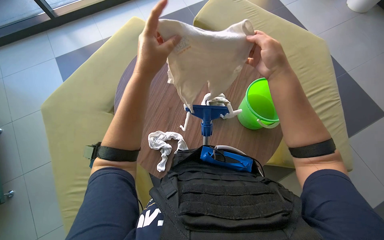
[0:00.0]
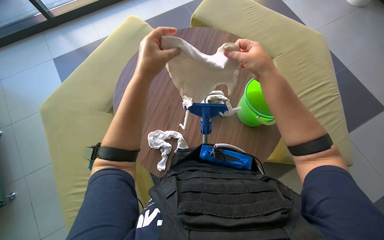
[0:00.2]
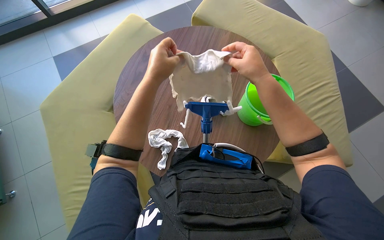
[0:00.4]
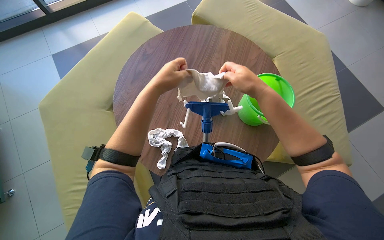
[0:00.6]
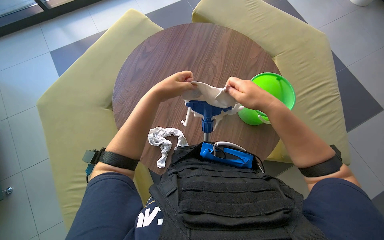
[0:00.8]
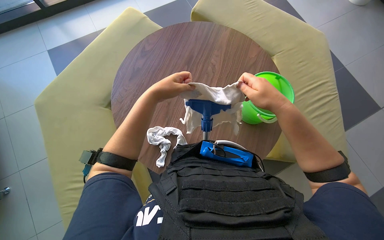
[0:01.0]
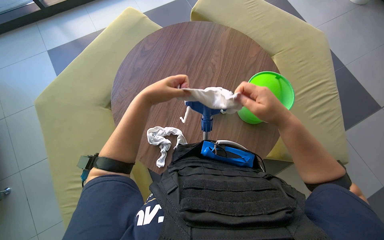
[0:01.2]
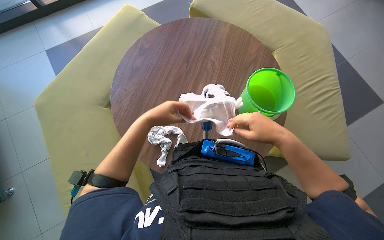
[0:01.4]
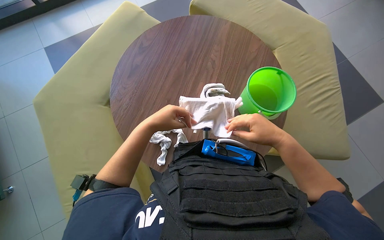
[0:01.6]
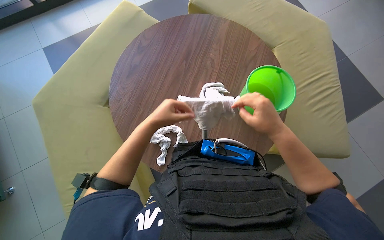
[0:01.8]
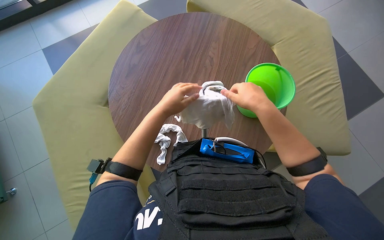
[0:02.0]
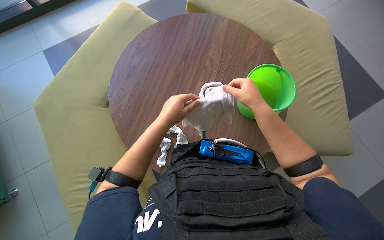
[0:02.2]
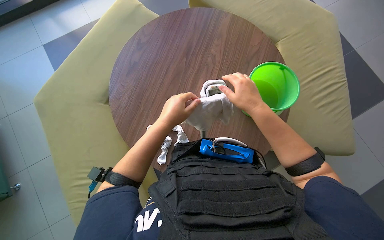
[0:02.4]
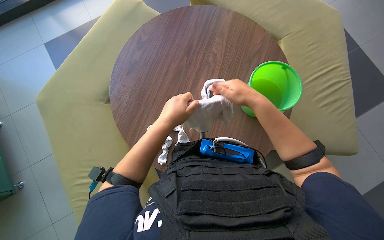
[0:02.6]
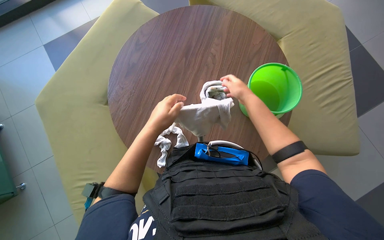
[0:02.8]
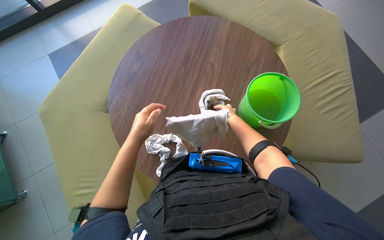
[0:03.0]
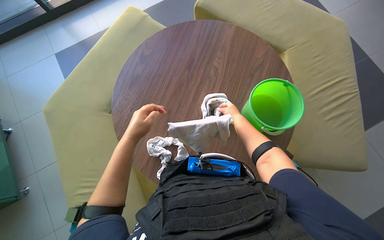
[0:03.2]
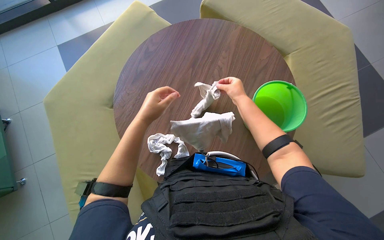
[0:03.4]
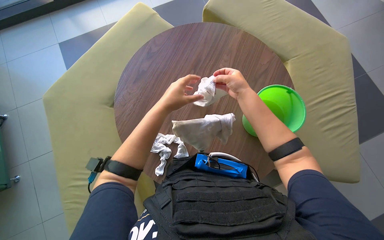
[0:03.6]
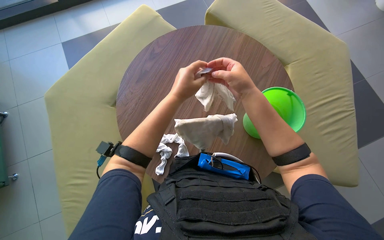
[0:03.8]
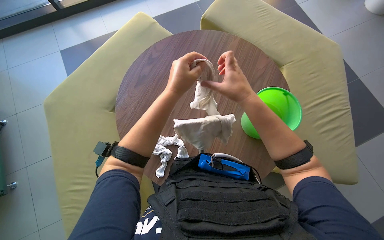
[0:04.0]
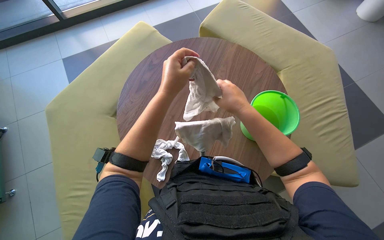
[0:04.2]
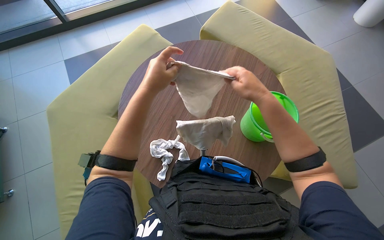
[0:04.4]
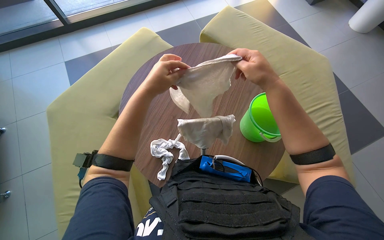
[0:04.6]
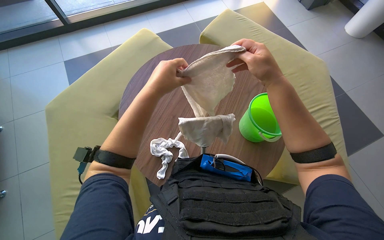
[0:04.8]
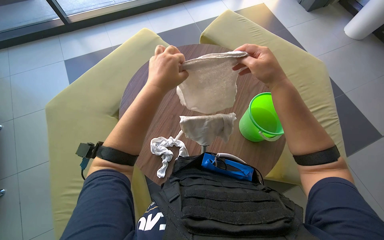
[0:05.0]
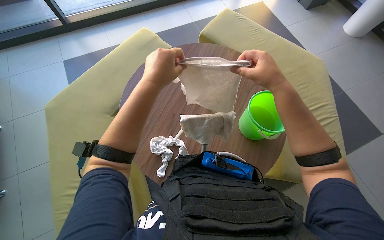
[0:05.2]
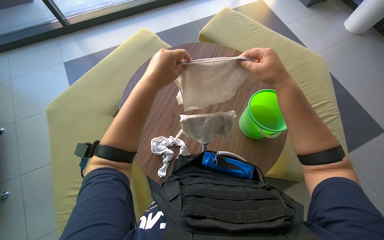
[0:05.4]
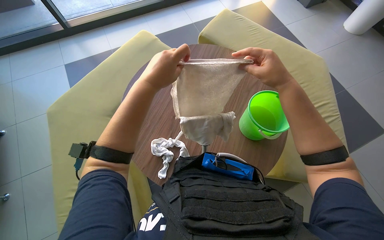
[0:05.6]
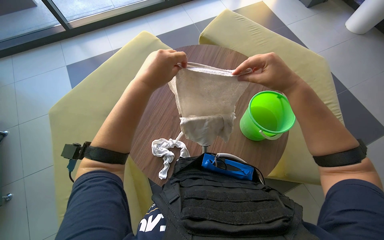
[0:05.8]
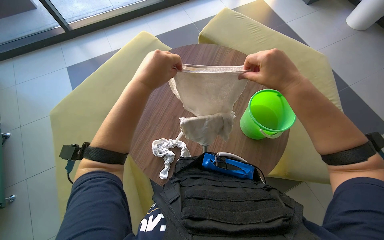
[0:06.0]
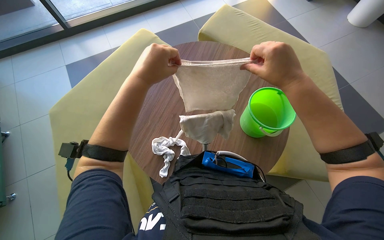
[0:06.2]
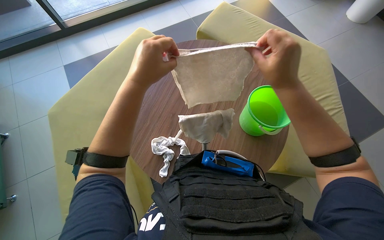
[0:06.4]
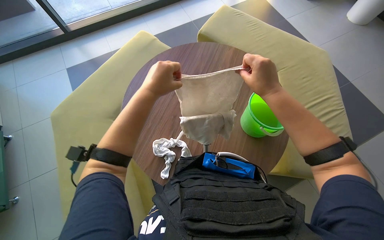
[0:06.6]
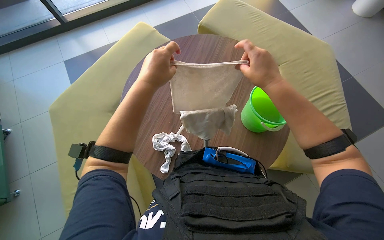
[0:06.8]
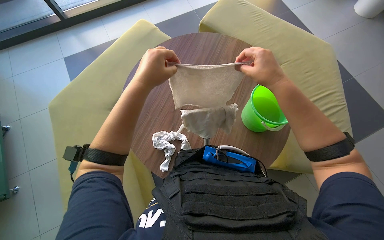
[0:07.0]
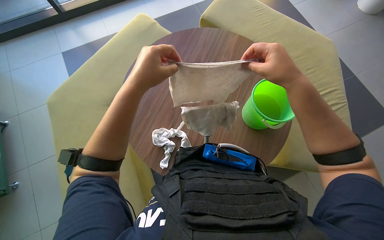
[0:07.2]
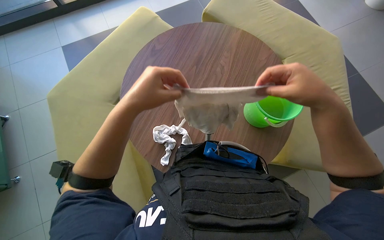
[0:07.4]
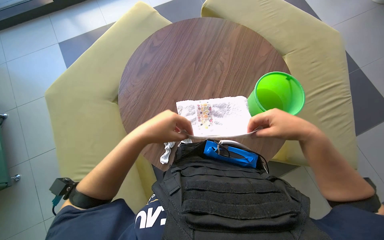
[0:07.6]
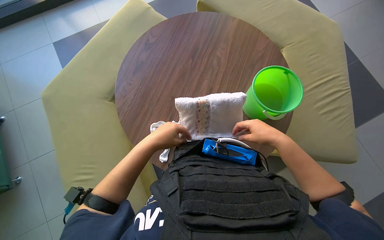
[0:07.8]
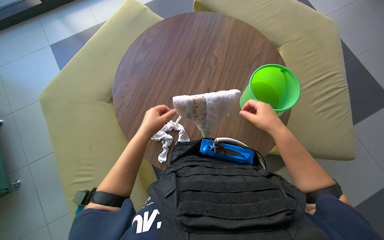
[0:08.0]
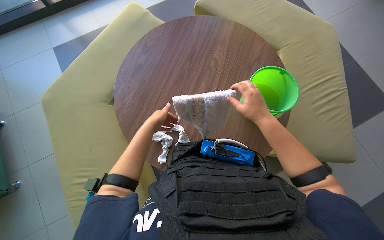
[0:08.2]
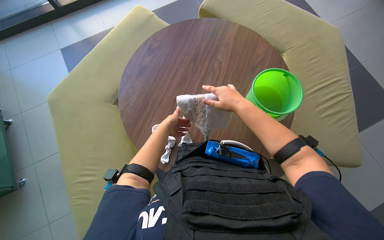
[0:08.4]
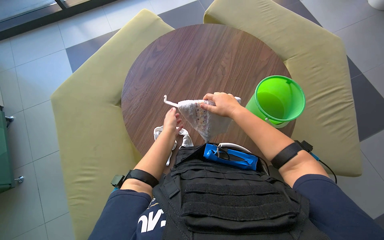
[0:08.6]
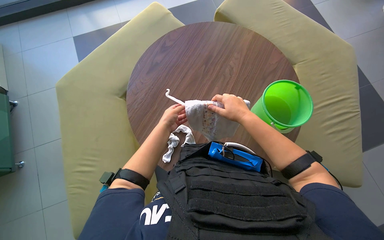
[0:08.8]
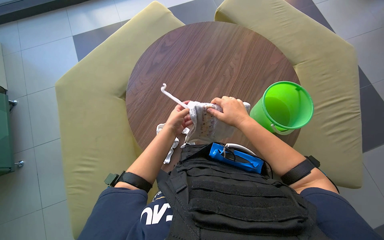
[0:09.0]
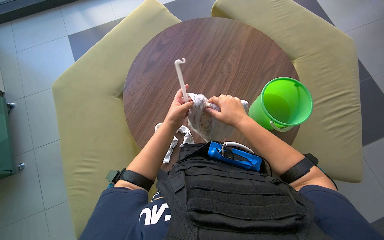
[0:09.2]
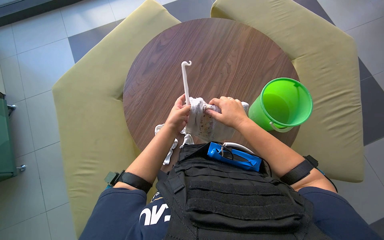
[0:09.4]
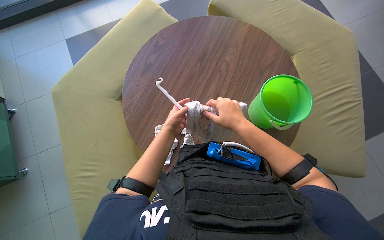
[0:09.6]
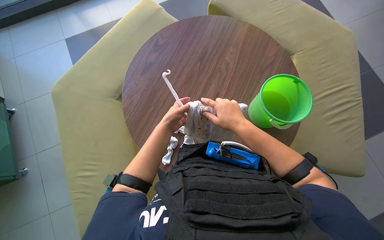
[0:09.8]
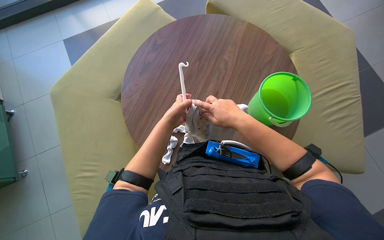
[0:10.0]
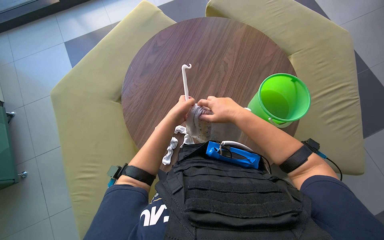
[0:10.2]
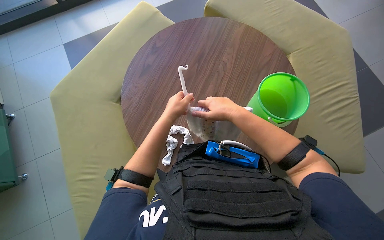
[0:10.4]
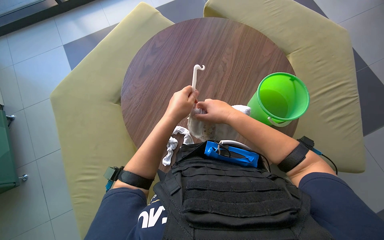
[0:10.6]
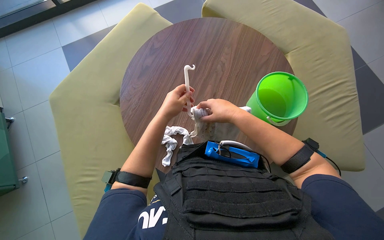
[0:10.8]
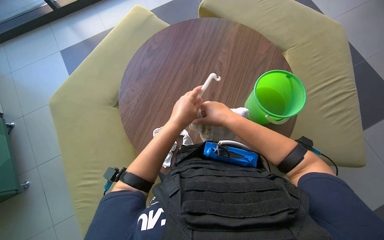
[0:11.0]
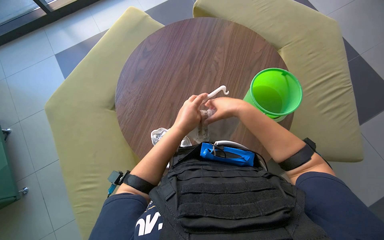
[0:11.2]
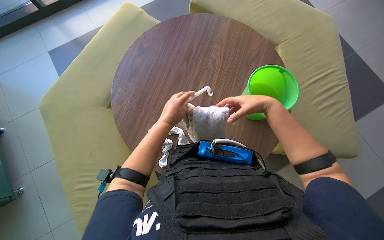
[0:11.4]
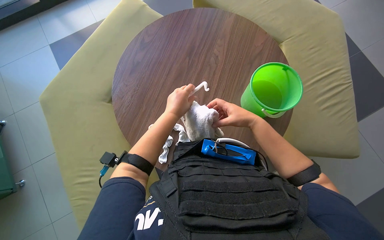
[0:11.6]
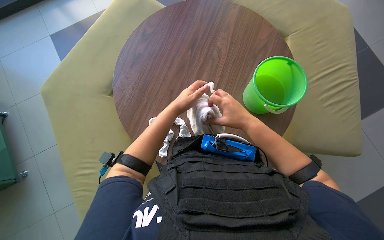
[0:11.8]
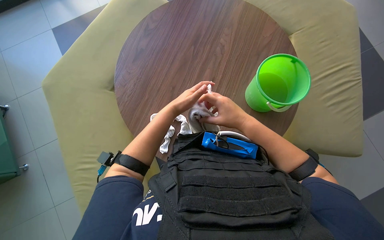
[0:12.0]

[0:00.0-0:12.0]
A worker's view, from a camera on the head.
Job: preparing cleaning supplies.
The whole recording: Preparing cleaning tools. The worker removes and wrings cloths, then attaches a clean cloth to the mop head.
0:00.0 to 0:01.6: The hands both shift down the picture and farther from the camera by roughly 20 cm.
0:01.6 to 0:03.0: The right hand moves farther from the camera and up the picture, approximately 20 cm.
0:03.0 to 0:04.4: Both hands move nearer to the camera and up the picture, about 20 cm.
0:04.4 to 0:06.0: The right hand shifts roughly 10 cm nearer to the camera.
0:06.0 to 0:07.6: Both hands move down the picture, about 15 cm.
0:07.6 to 0:09.0: The right hand shifts roughly 20 cm farther from the camera and to the left. The left hand travels farther from the camera by approximately 20 cm.
0:09.0 to 0:10.4: The hands stay close to where they were, moving slightly.
0:10.4 to 0:12.0: The right hand moves some 15 cm to the right and comes back.

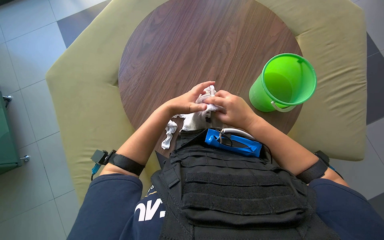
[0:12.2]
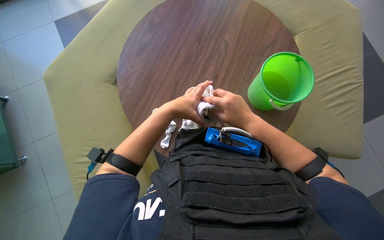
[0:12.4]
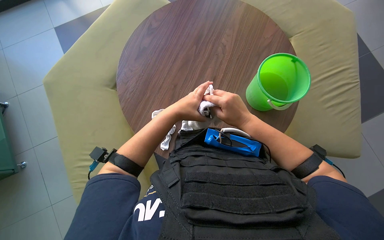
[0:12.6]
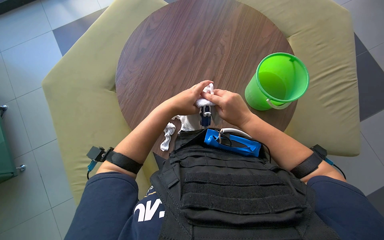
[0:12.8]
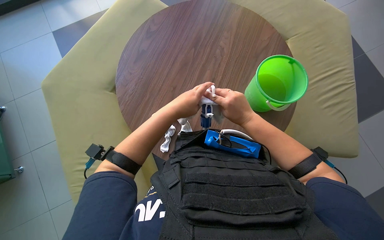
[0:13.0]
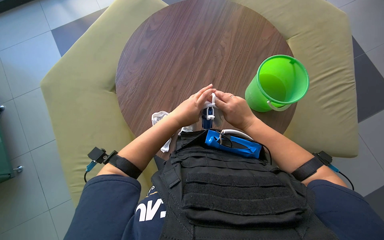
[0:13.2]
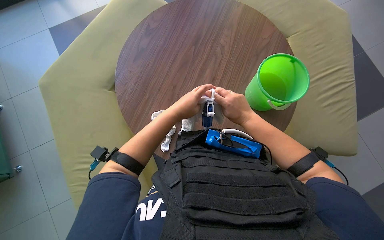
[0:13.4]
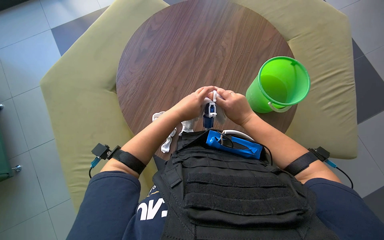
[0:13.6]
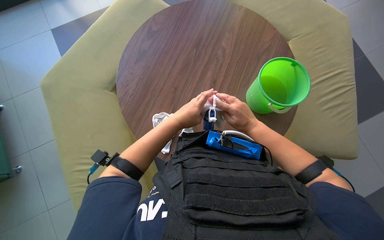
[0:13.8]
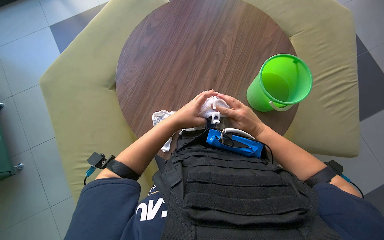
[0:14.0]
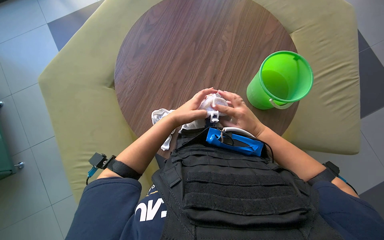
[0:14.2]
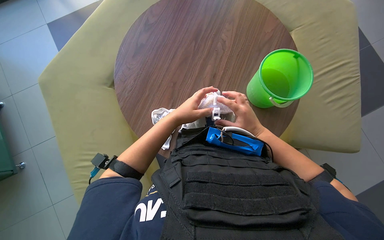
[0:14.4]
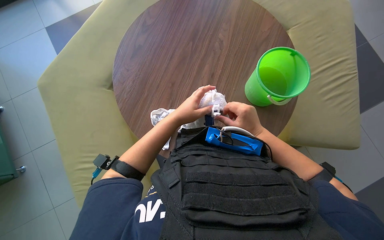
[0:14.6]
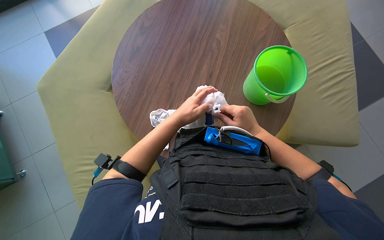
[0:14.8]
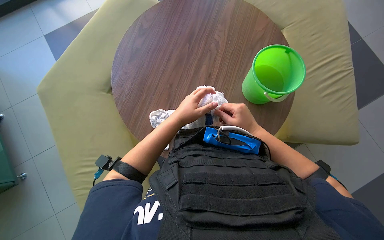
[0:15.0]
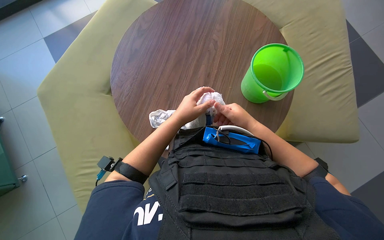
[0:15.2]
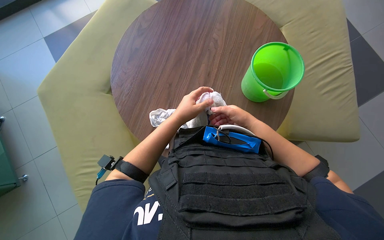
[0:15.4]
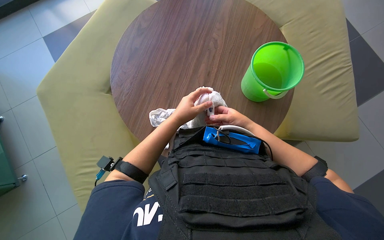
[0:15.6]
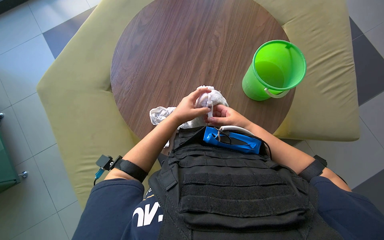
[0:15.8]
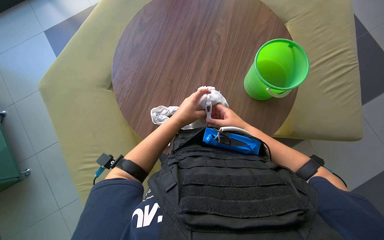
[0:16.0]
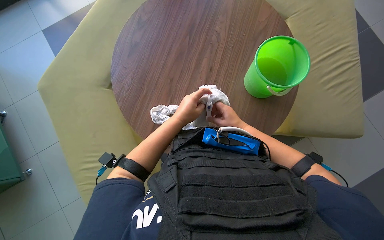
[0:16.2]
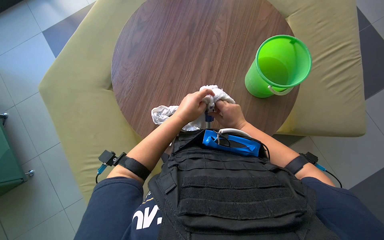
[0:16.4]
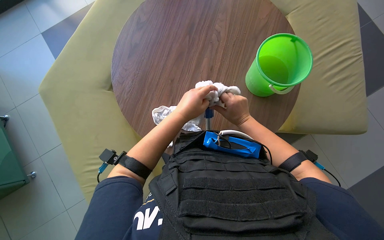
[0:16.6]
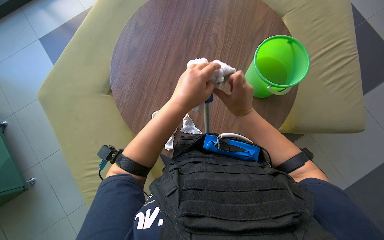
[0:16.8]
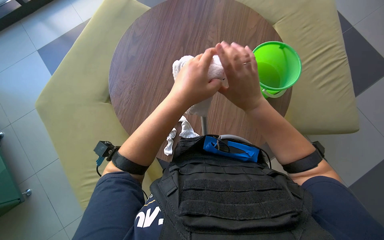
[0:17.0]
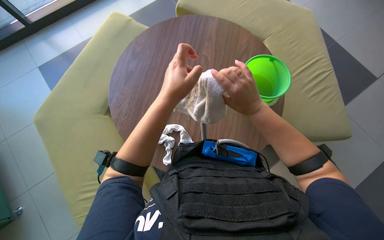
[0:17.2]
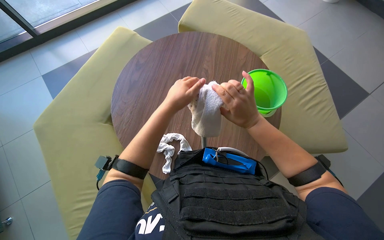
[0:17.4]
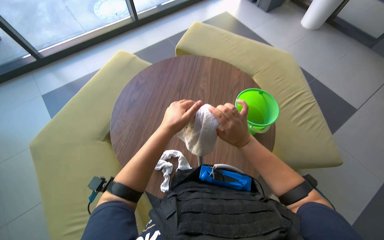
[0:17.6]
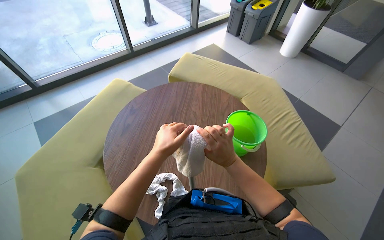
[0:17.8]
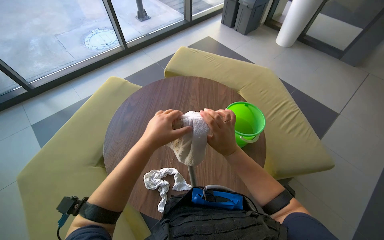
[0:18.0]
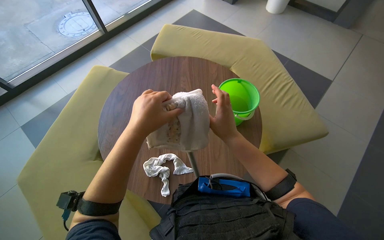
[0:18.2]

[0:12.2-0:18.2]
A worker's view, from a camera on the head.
Job: preparing cleaning supplies.
The whole recording: Preparing cleaning tools. The worker removes and wrings cloths, then attaches a clean cloth to the mop head.
0:12.2 to 0:15.2: The hands work in one place, with small movements.
0:15.2 to 0:16.6: The right hand reaches approximately 15 cm farther from the camera, then returns.
0:16.6 to 0:18.2: The view tilts approximately 20 degrees upward. Both hands move nearer to the camera, approximately 15 cm.

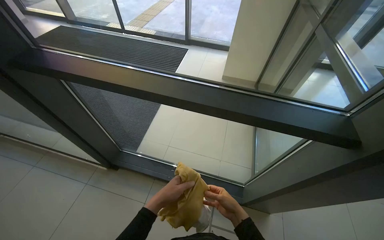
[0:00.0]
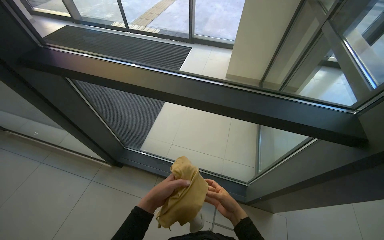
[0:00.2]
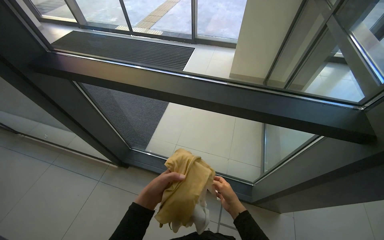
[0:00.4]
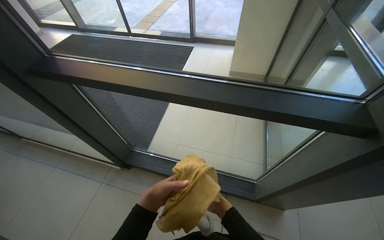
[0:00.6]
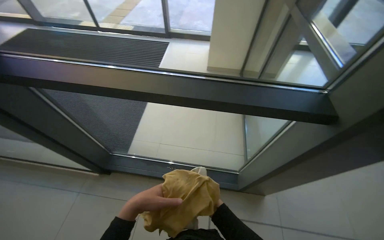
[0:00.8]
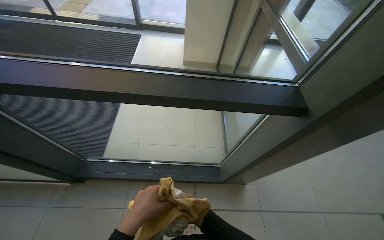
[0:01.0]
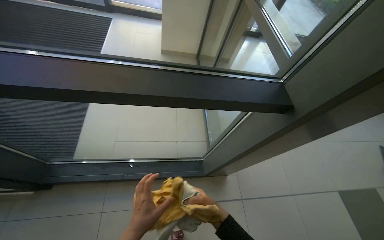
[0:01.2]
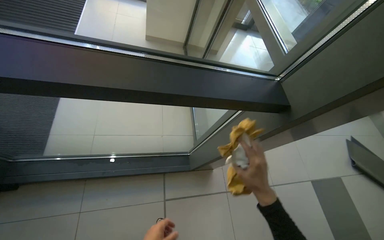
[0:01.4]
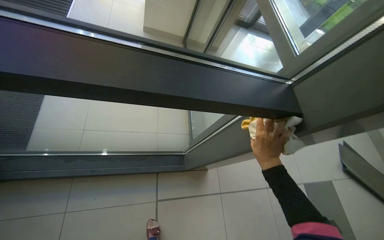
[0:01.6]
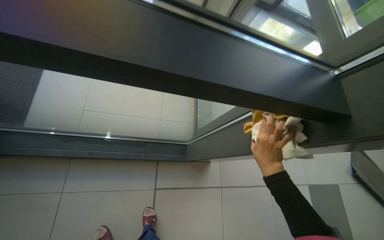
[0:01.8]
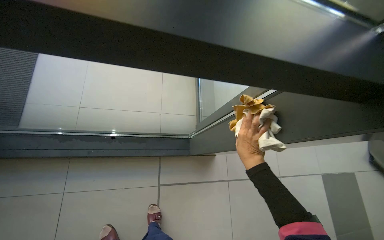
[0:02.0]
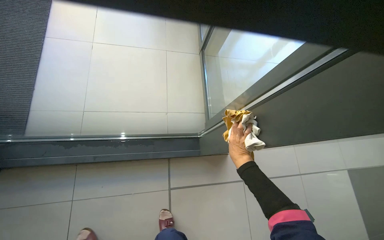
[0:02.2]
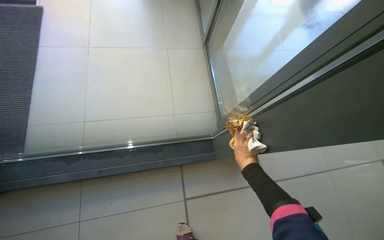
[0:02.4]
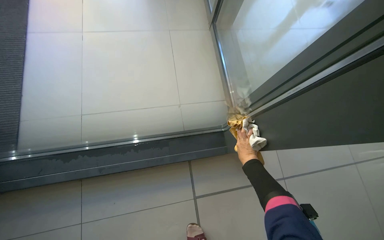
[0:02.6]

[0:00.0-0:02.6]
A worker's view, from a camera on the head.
Job: cleaning windows.
The whole recording: Wiping glass door frames. The worker wipes the lower glass door frames and wrings out a cleaning cloth.
0:00.0 to 0:01.2: The wearer looks some 20 degrees further to the right.
0:01.2 to 0:02.6: The wearer moves some 50 cm. The wearer looks about 15 degrees further downward.
